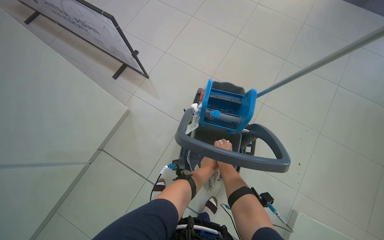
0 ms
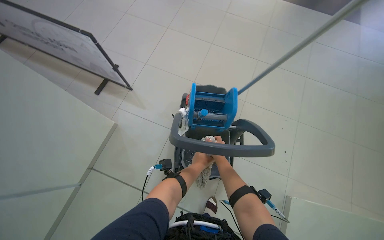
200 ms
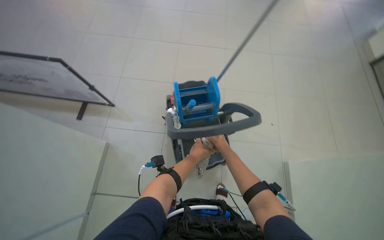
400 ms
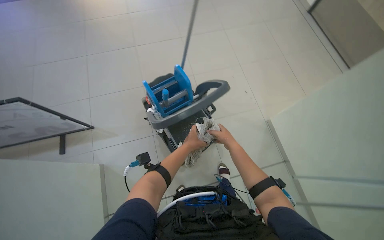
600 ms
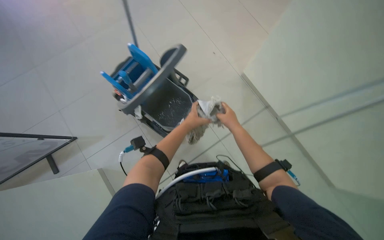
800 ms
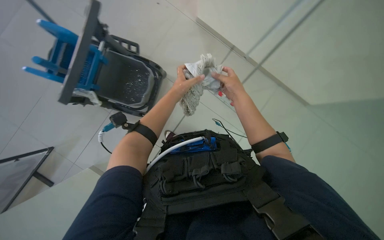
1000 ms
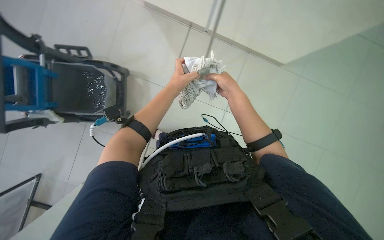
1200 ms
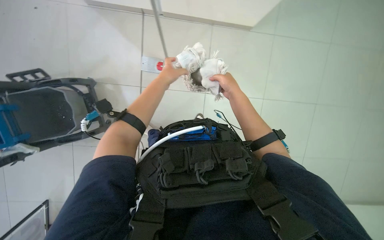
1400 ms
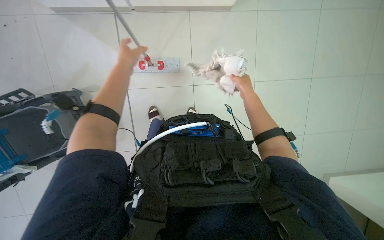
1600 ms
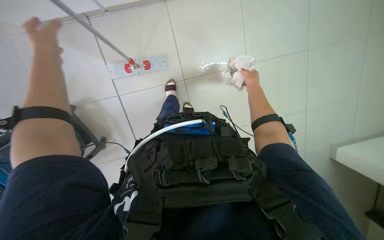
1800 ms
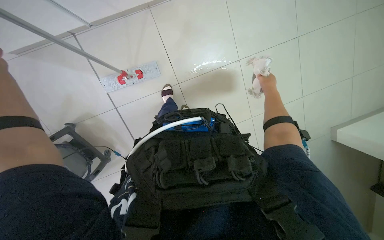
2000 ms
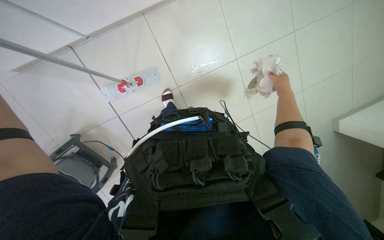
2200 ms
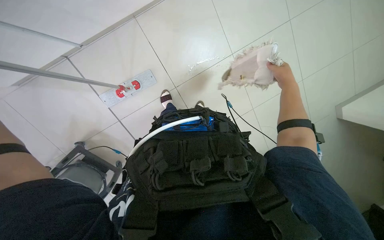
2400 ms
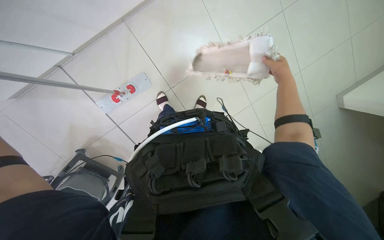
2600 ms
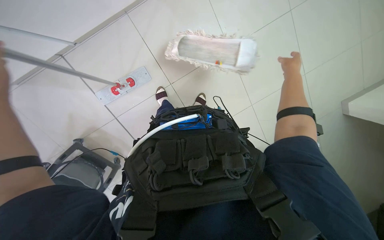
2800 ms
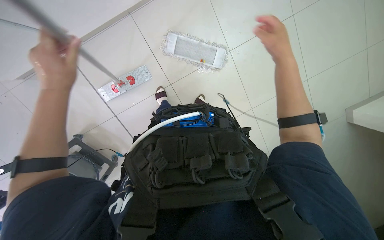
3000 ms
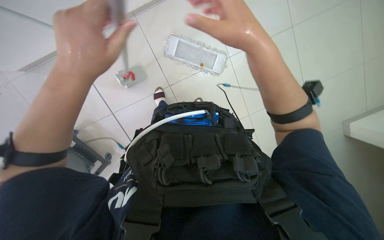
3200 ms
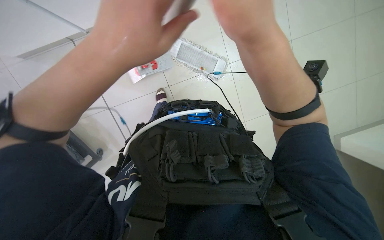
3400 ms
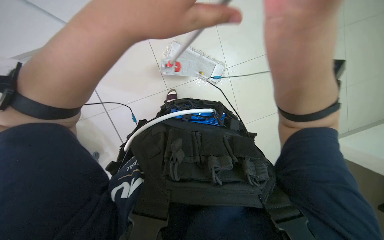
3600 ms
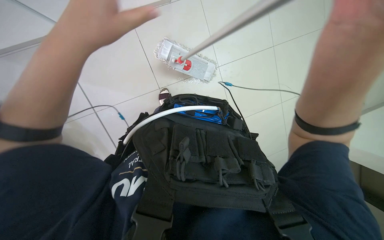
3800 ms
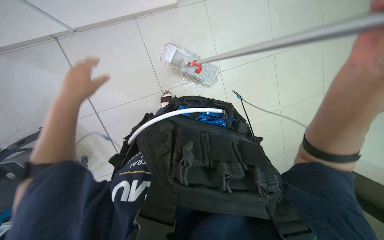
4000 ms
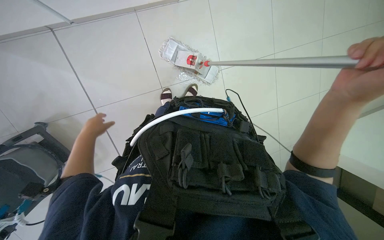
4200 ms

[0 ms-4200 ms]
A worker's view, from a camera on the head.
Job: preparing cleaning supplies.
The whole recording: Preparing cleaning supplies. The worker prepares the cleaning mop by removing, wringing, and reattaching the mop head.
0 ms to 1400 ms: The head rotates approximately 80 degrees to the right. The wearer looks some 20 degrees further downward.
1400 ms to 2800 ms: The right hand goes about 30 cm to the right.

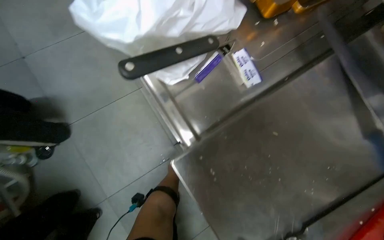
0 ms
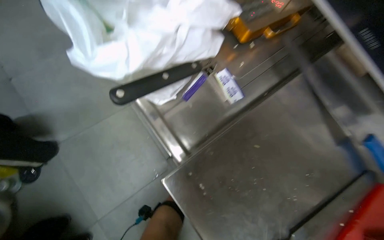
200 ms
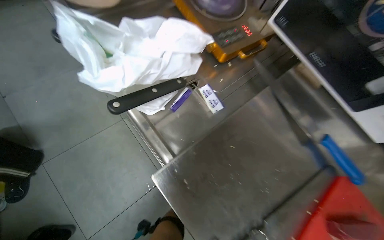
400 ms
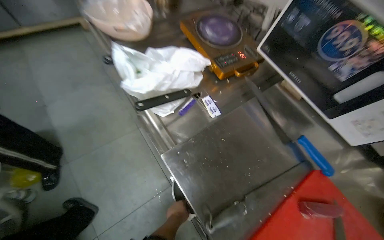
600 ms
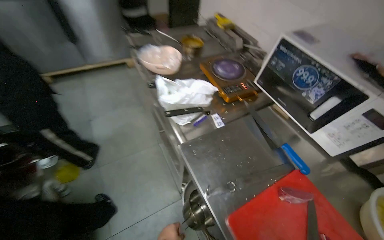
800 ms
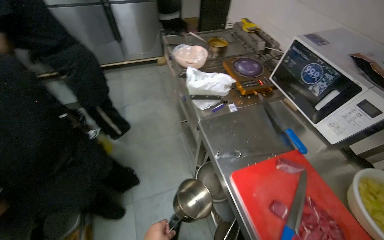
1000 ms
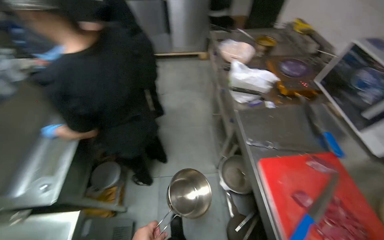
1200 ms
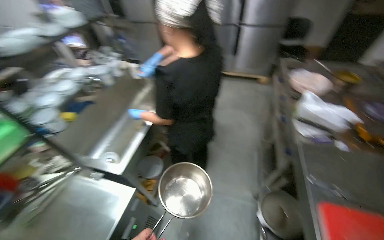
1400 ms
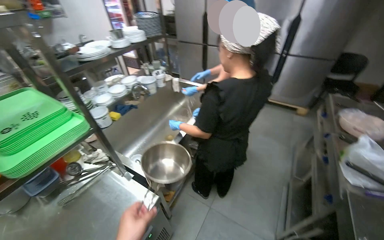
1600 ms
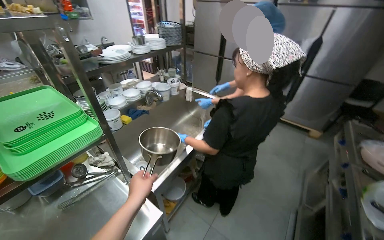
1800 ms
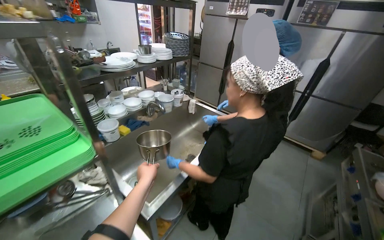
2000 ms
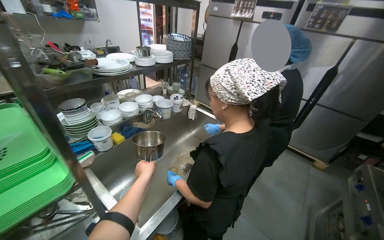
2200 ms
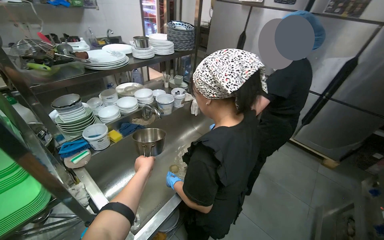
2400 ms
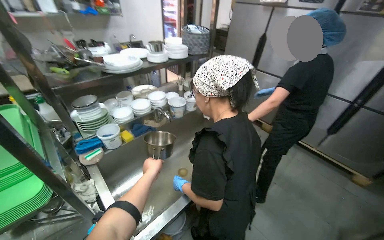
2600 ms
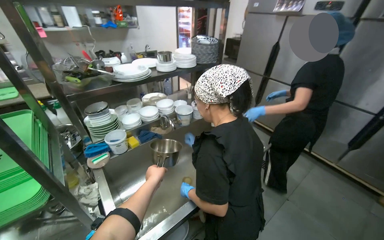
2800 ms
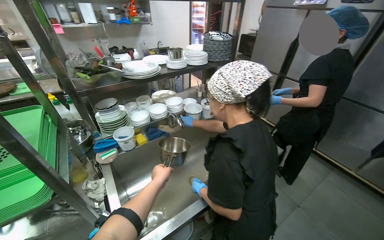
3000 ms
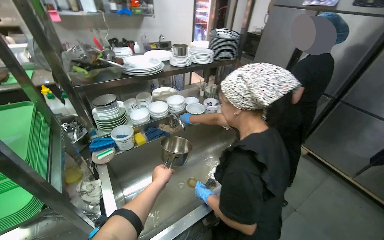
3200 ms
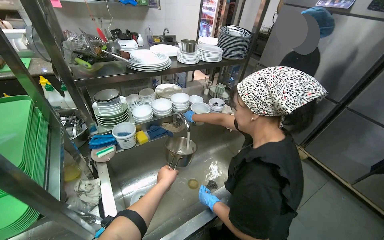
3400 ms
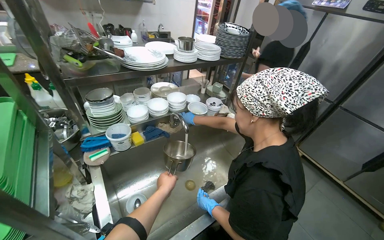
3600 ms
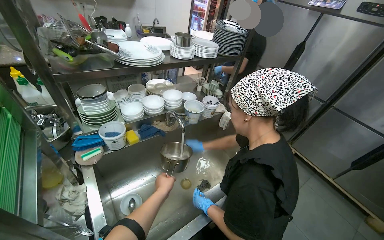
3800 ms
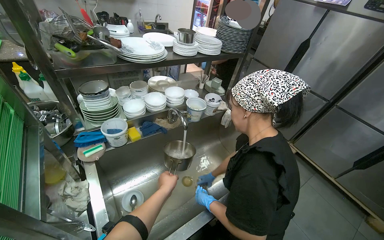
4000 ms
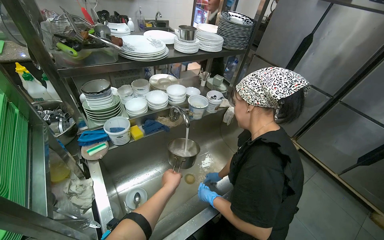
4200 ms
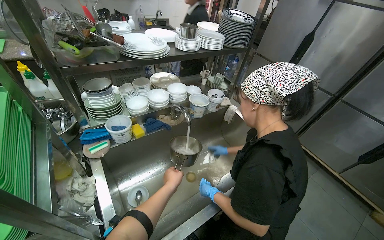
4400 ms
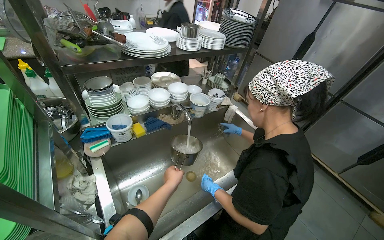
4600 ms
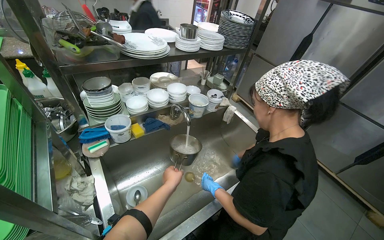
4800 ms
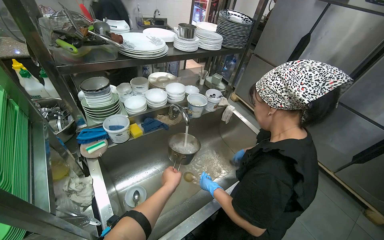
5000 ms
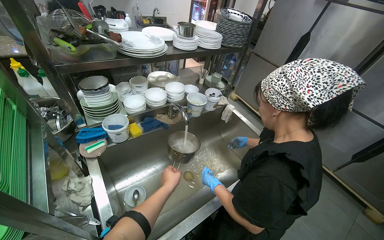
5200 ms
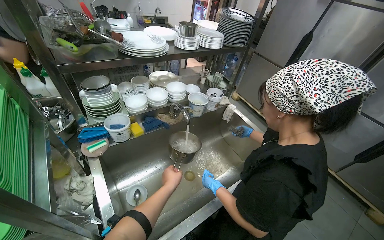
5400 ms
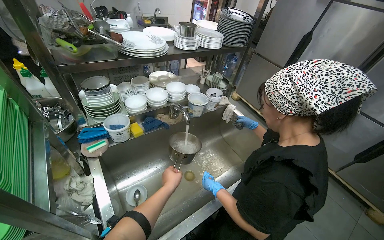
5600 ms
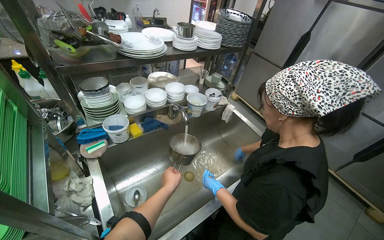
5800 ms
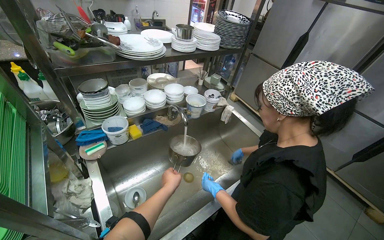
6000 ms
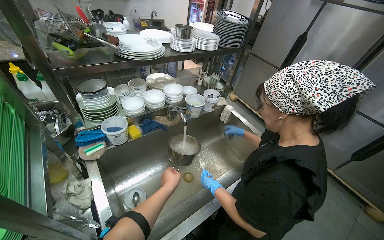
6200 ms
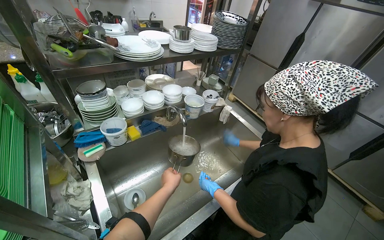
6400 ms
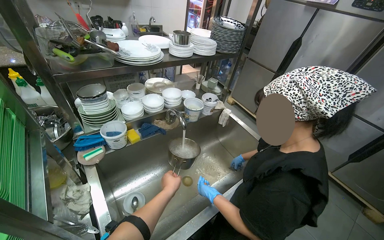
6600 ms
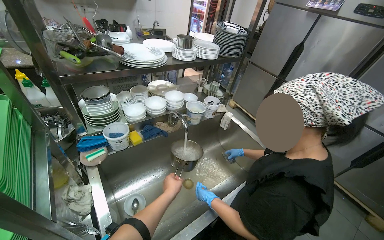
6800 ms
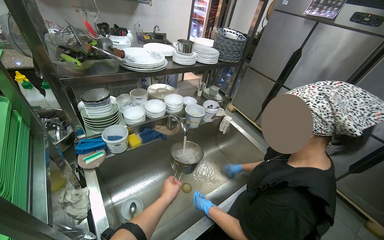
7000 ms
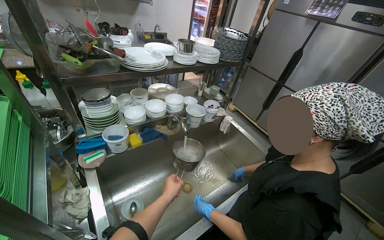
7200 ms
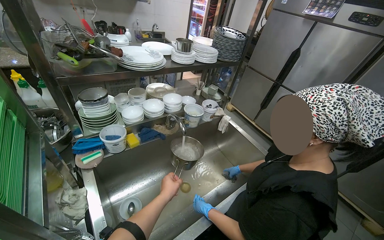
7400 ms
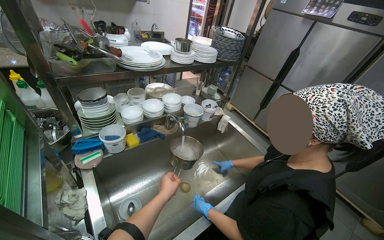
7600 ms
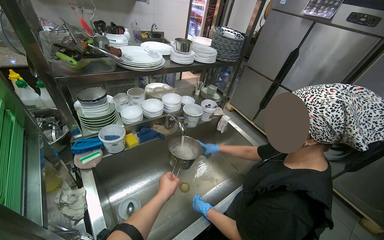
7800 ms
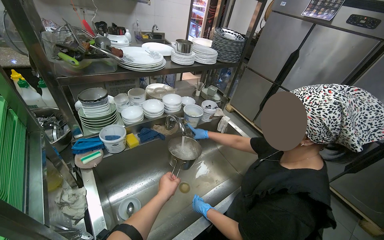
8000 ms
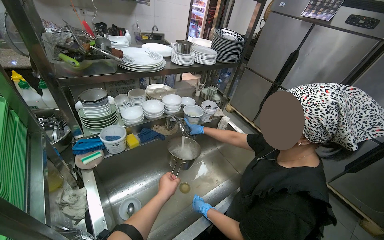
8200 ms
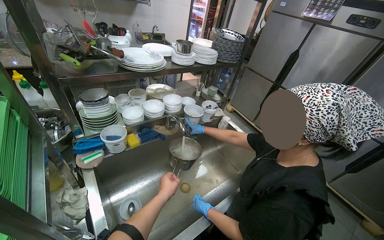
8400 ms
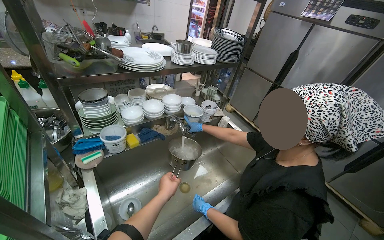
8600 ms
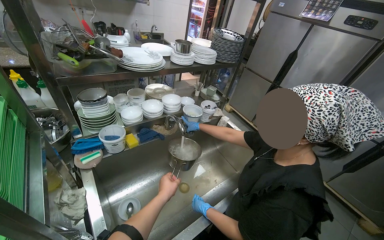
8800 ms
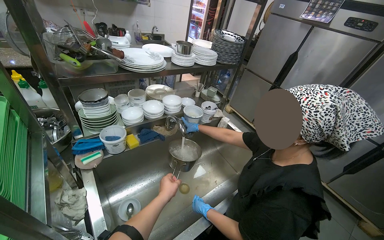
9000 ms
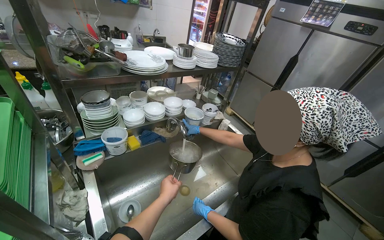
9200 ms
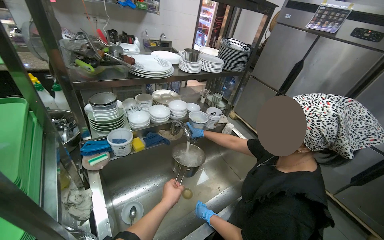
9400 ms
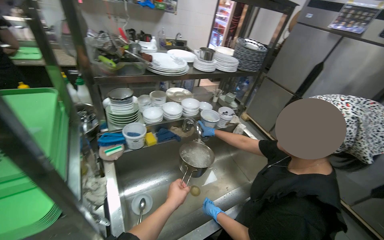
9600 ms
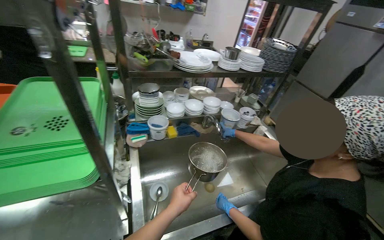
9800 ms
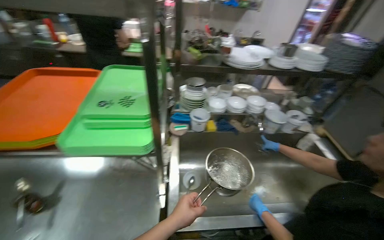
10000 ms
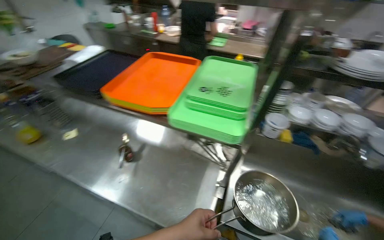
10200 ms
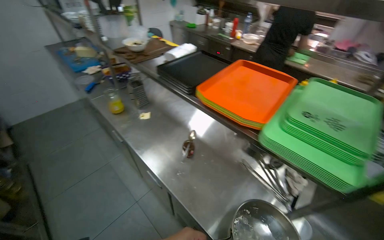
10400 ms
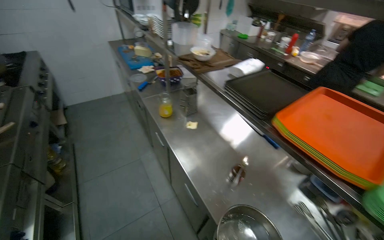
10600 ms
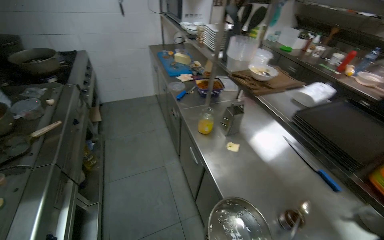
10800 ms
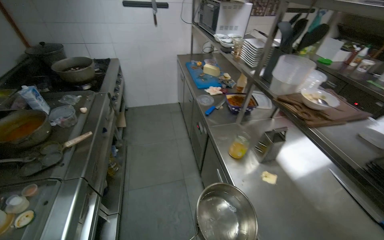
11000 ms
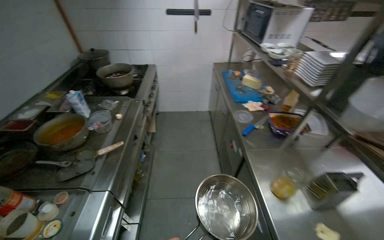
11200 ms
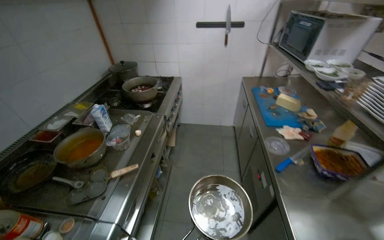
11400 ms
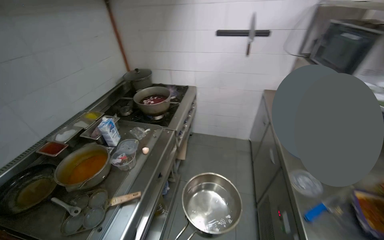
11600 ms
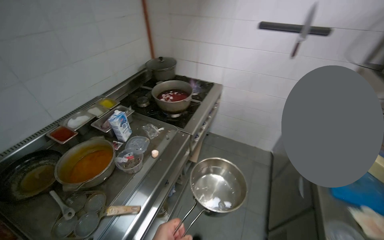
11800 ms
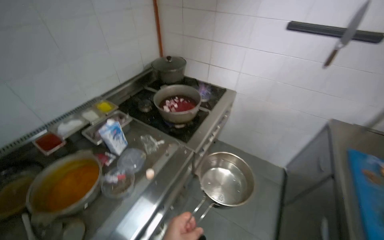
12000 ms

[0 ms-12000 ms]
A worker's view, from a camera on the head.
Job: cooking food.
The whole recording: Cooking on stove. The worker prepares a pot, places it on the stove, and stirs its contents.
0 ms to 1600 ms: The camera is carried roughly 90 cm. The wearer looks some 65 degrees further to the left. The wearer looks roughly 40 degrees further upward.
1600 ms to 3000 ms: The camera is carried about 40 cm. The wearer's head swings about 25 degrees to the left.
7600 ms to 9000 ms: The hands stay in one place.
9000 ms to 10400 ms: The camera travels about 40 cm. The wearer's head swings approximately 80 degrees to the left.
10400 ms to 12000 ms: The camera travels some 1.5 m. The head turns to the left by about 75 degrees.

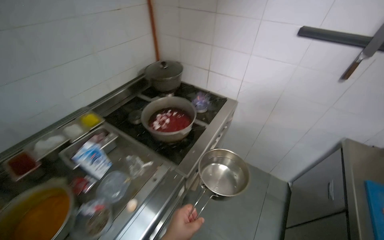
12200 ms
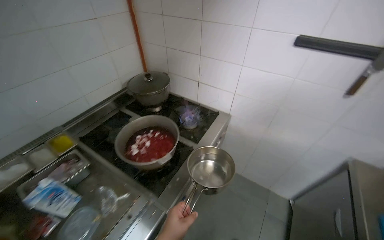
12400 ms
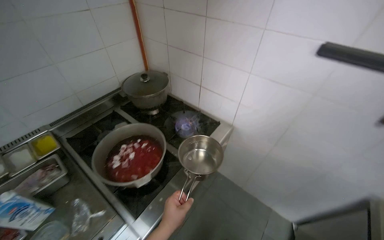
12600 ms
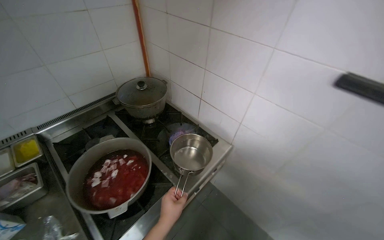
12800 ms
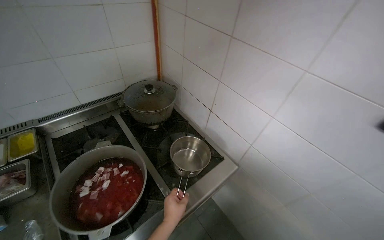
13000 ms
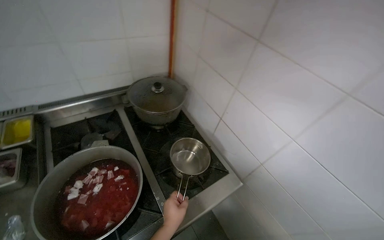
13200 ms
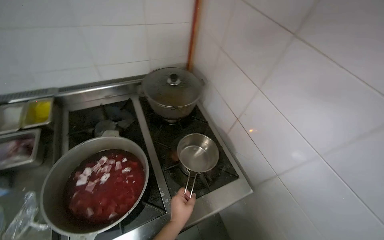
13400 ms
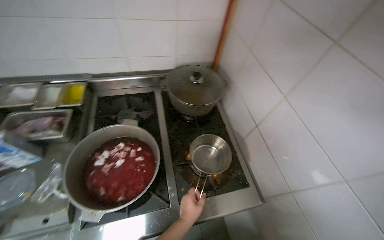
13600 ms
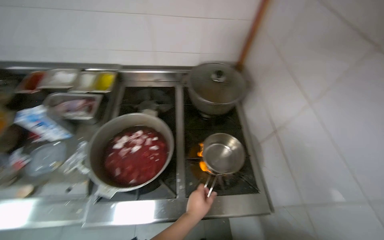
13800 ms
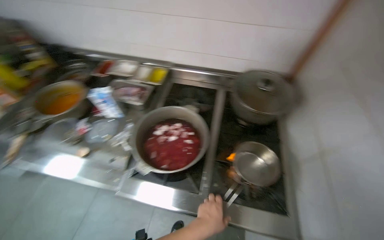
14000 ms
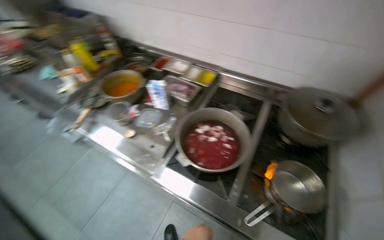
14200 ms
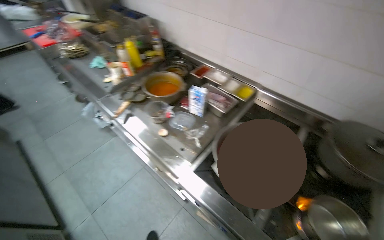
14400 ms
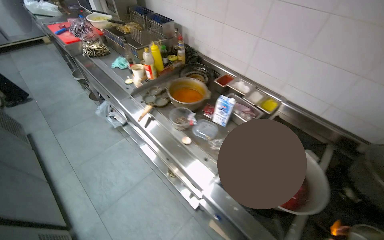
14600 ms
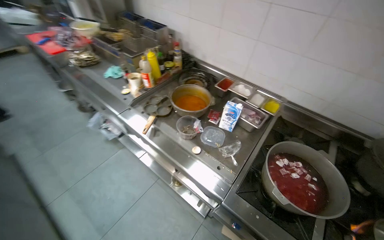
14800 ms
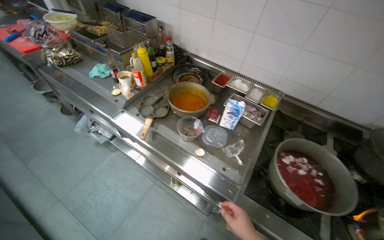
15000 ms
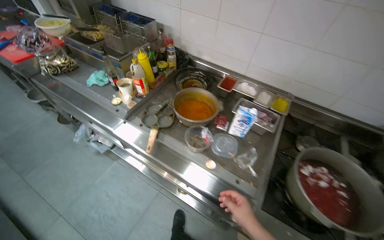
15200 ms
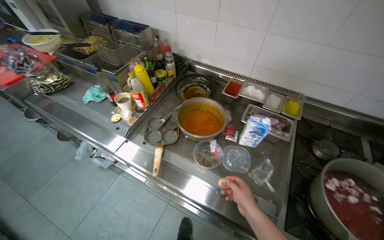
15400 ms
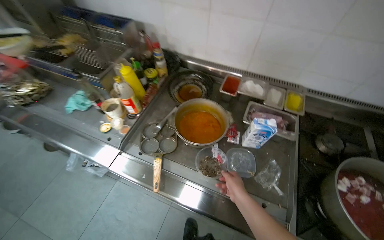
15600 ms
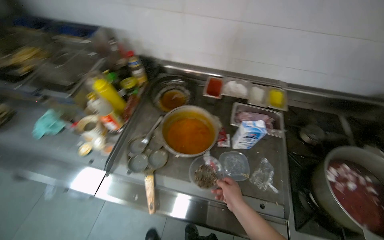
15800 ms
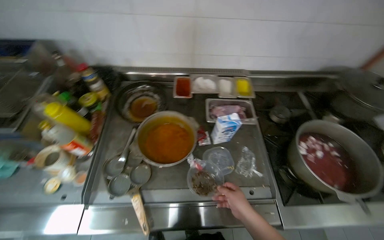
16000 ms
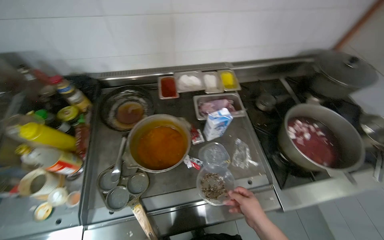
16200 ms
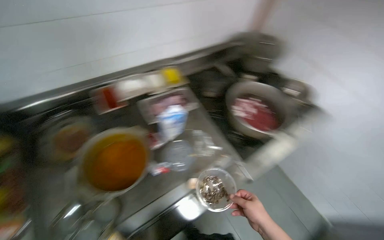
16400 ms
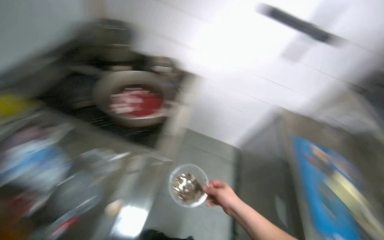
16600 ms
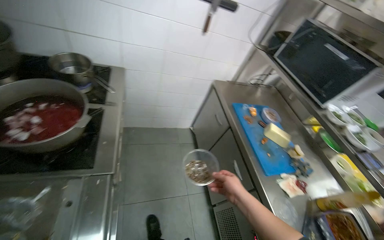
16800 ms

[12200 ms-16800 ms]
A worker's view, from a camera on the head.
Job: cooking food.
The whole recording: Cooking on stove. The worker prepares a pot, places it on the stove, and stirs its contents.
12200 ms to 13800 ms: The head travels some 70 cm. The head rotates about 55 degrees to the left.
13800 ms to 15200 ms: The wearer moves roughly 70 cm. The wearer's head swings approximately 35 degrees to the left.
15200 ms to 16800 ms: The head rotates roughly 105 degrees to the right. The view tilts approximately 15 degrees downward.
